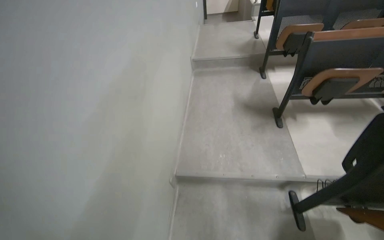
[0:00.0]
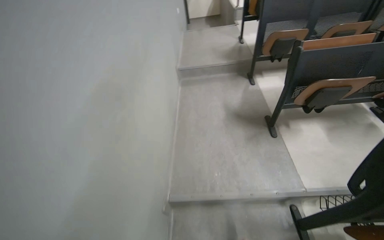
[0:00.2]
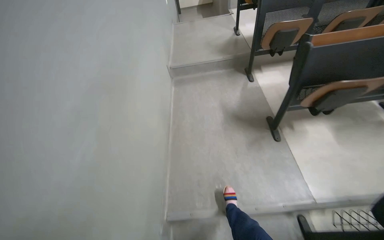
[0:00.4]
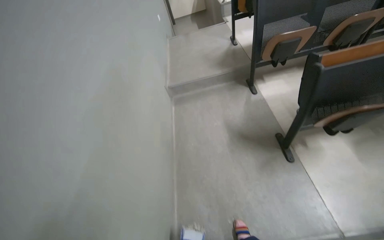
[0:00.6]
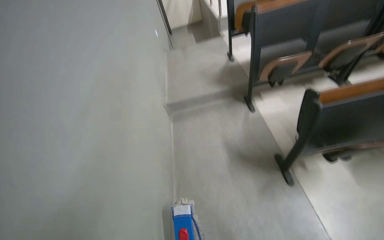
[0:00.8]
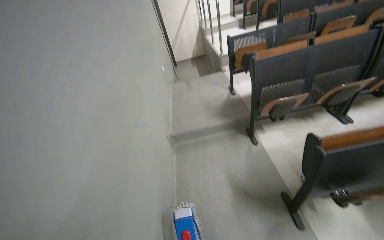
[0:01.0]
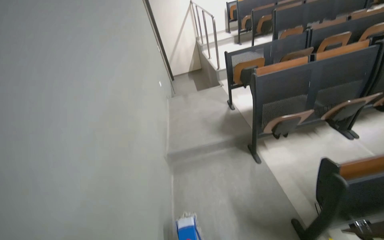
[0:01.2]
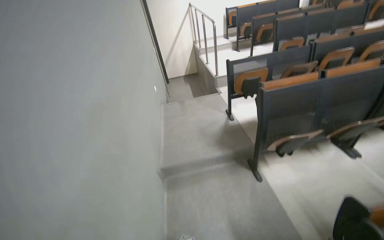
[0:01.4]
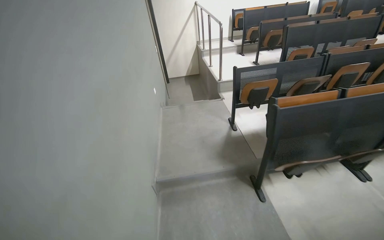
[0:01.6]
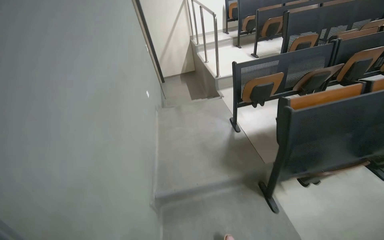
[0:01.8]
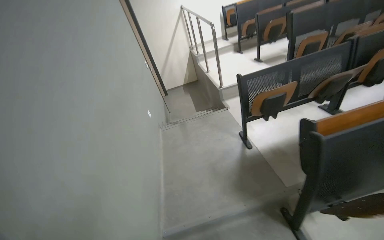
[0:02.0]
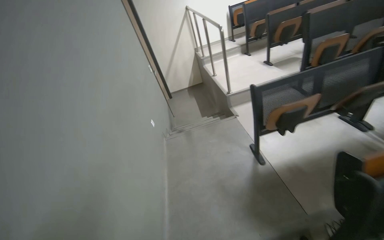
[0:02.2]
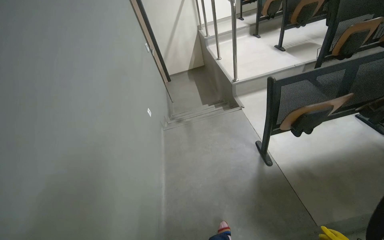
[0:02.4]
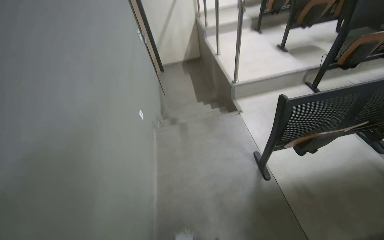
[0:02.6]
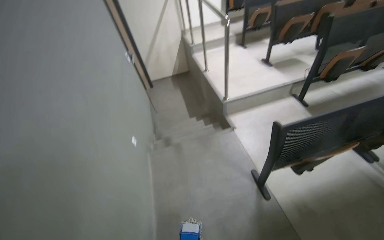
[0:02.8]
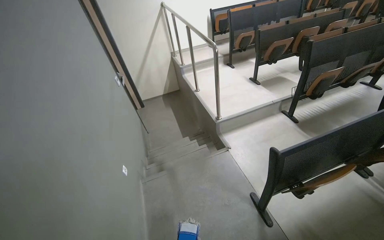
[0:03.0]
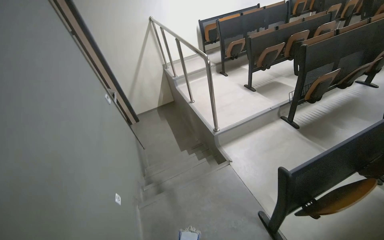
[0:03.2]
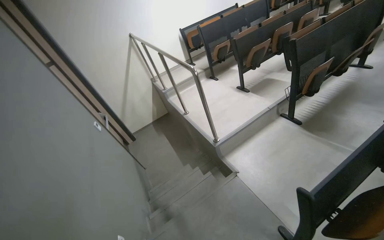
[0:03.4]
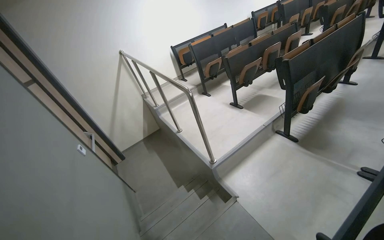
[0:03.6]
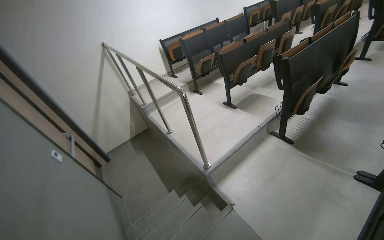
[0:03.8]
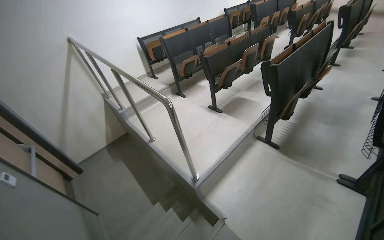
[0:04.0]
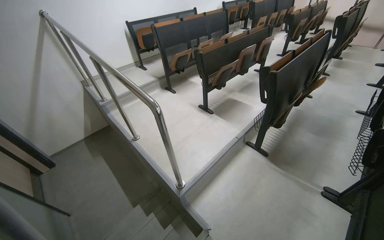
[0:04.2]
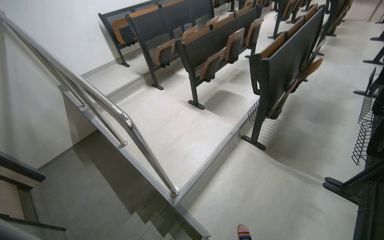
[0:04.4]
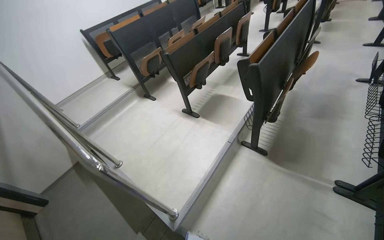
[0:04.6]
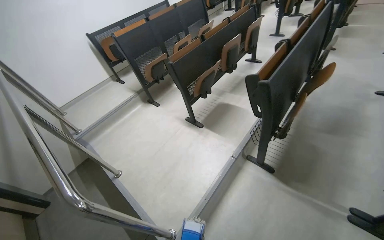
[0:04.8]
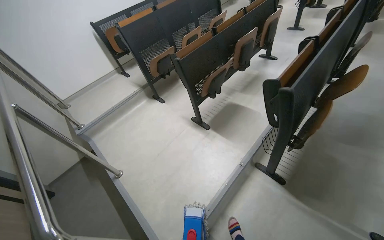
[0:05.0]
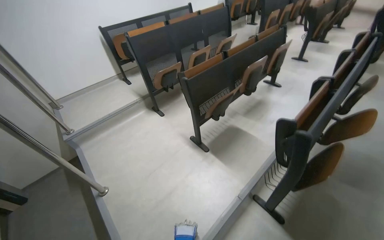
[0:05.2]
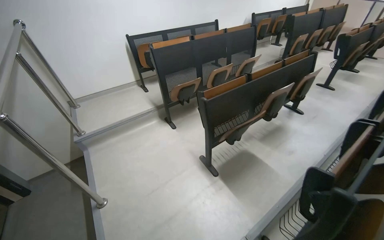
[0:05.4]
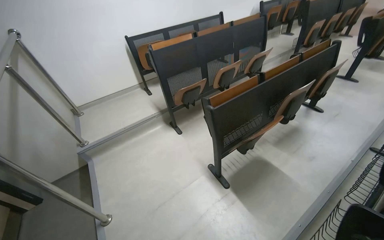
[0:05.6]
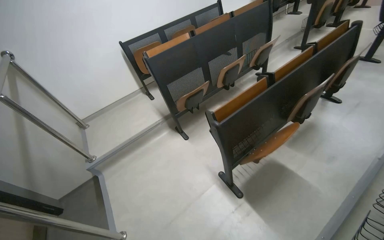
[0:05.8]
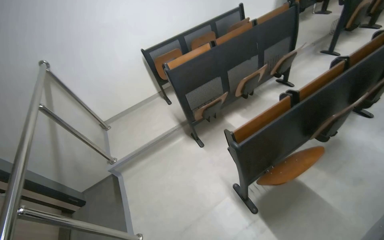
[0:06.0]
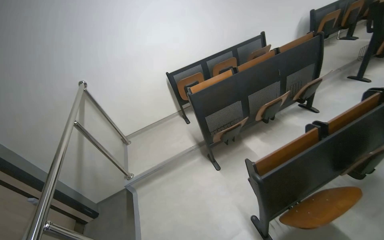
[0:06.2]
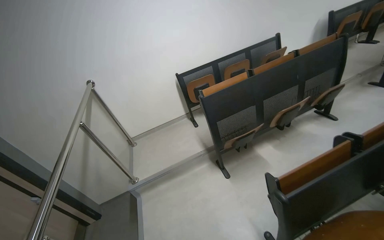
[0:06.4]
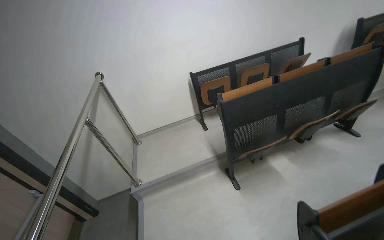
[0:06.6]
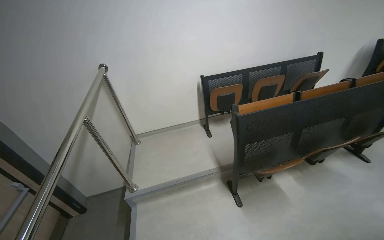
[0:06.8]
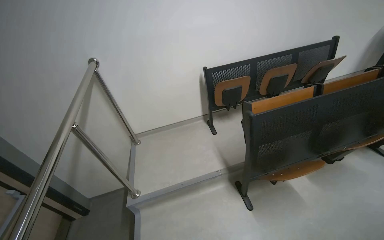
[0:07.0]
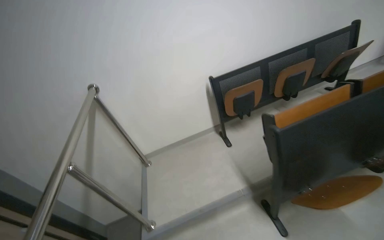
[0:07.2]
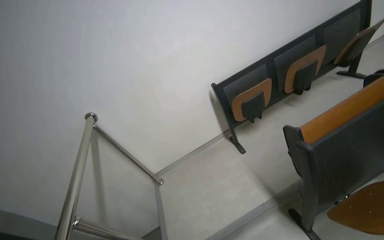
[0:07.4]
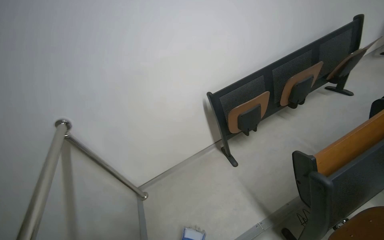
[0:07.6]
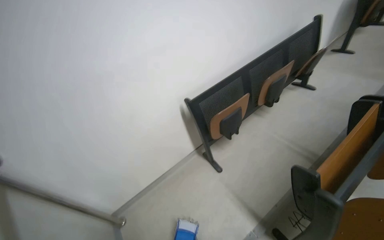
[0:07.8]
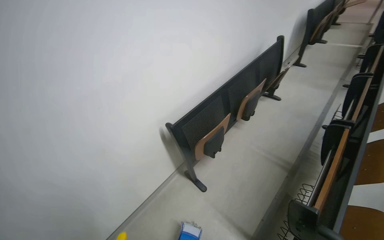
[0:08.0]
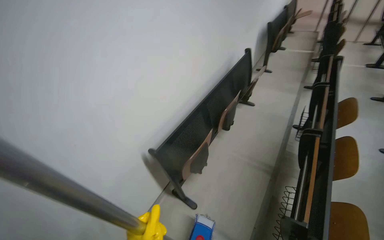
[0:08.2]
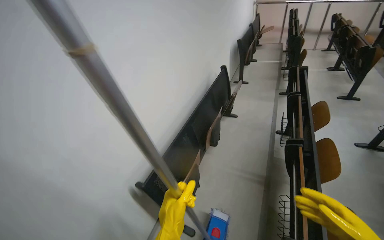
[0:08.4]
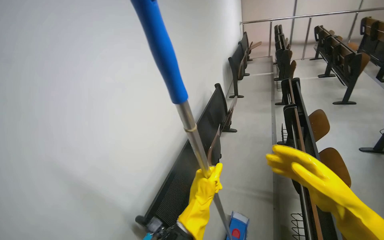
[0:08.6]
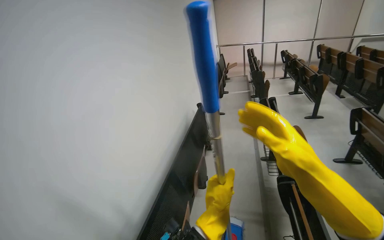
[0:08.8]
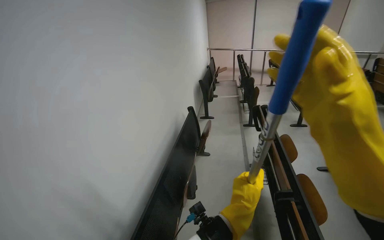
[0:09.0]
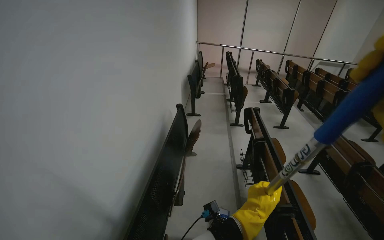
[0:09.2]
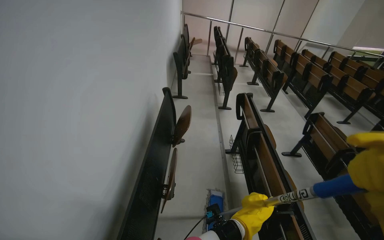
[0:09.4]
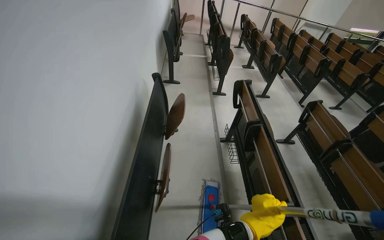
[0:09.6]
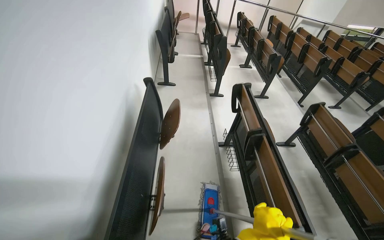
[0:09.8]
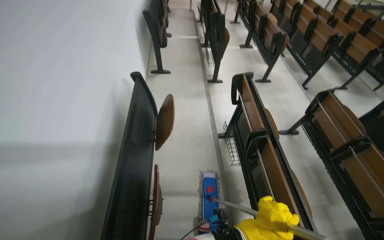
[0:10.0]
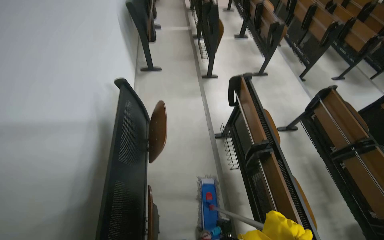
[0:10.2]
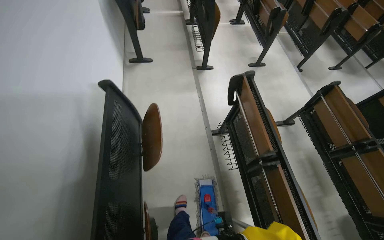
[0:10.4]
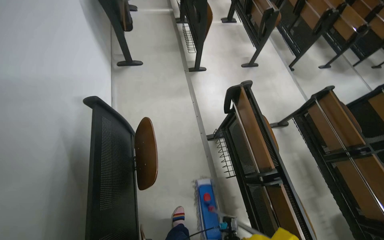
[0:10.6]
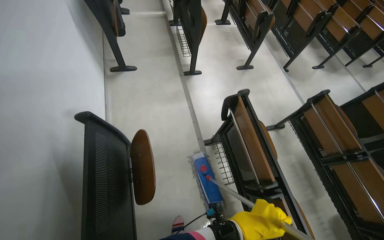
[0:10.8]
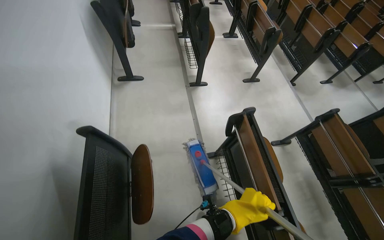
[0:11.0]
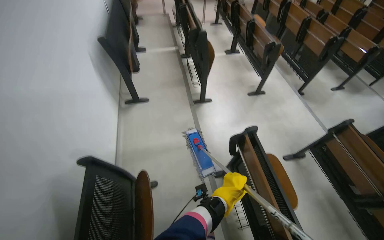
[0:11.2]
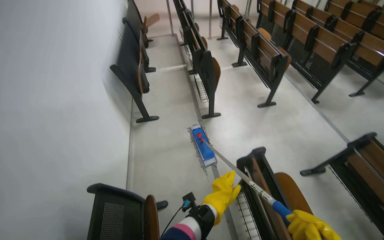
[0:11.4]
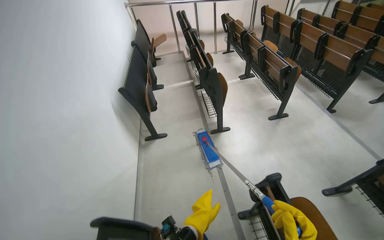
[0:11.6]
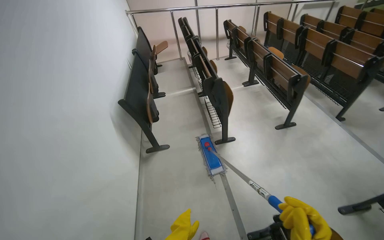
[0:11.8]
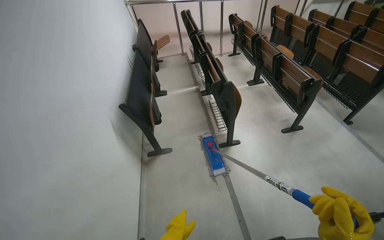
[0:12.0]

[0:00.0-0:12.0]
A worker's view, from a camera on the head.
Job: mopping floor.
The whole recording: Mopping lecture hall floor. The worker mops the floor of the lecture hall, moving between rows of seats.
0:00.0 to 0:01.6: The head travels approximately 1.5 m. The view tips upward by about 15 degrees.
0:01.6 to 0:03.0: The camera is carried some 1.5 m.
0:03.0 to 0:04.4: The camera is carried about 1 m. The wearer looks about 30 degrees further to the right.
0:04.4 to 0:06.0: The head travels roughly 1.5 m. The view pans to the left by some 20 degrees.
0:06.0 to 0:07.6: The camera travels about 1 m.
0:07.6 to 0:09.0: The wearer moves about 70 cm. The wearer looks roughly 55 degrees further to the right. The wearer looks roughly 15 degrees further upward.
0:09.0 to 0:10.4: The camera travels some 1 m. The view swings about 25 degrees to the right. The camera pitches downward, by some 35 degrees.
0:10.4 to 0:12.0: The camera is carried roughly 80 cm. The wearer looks about 15 degrees further upward.

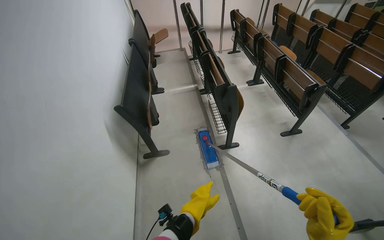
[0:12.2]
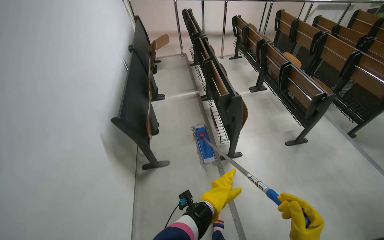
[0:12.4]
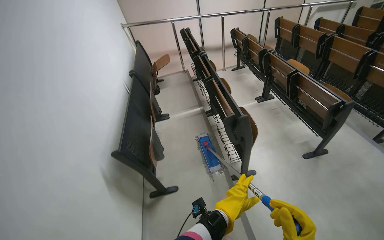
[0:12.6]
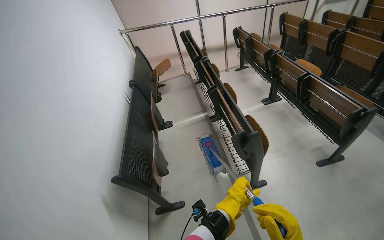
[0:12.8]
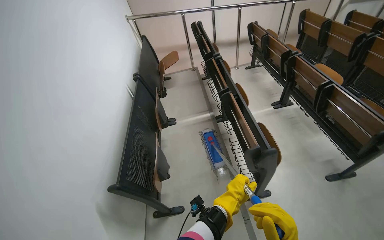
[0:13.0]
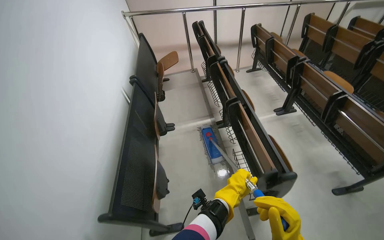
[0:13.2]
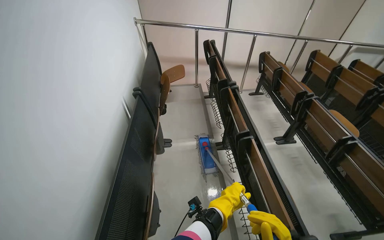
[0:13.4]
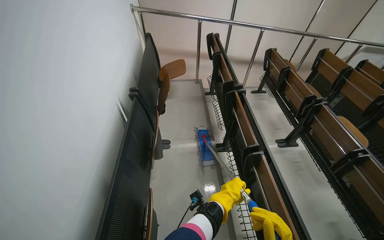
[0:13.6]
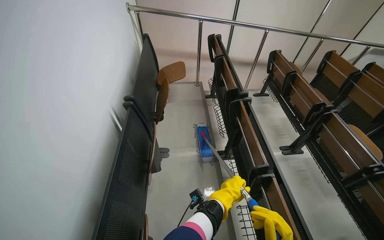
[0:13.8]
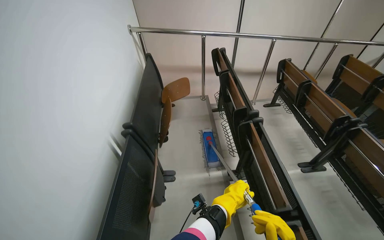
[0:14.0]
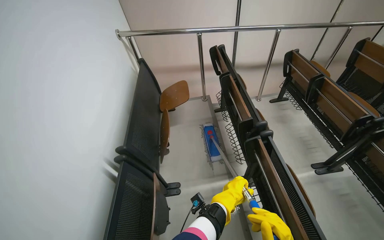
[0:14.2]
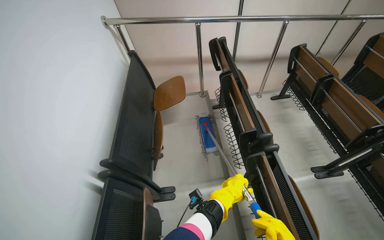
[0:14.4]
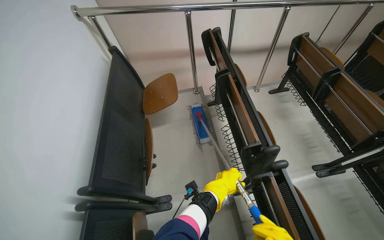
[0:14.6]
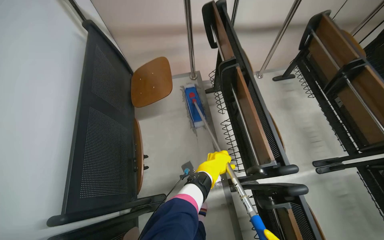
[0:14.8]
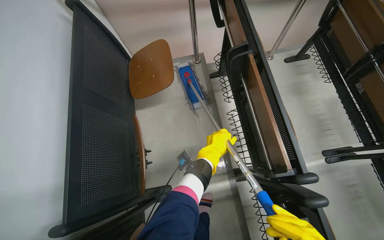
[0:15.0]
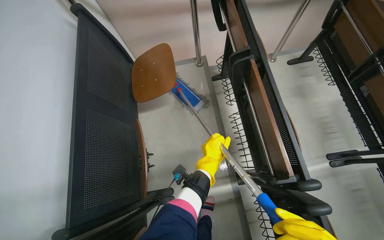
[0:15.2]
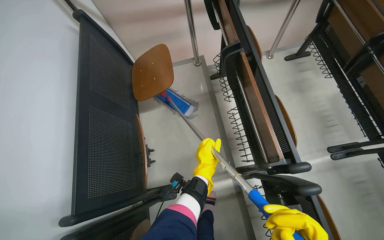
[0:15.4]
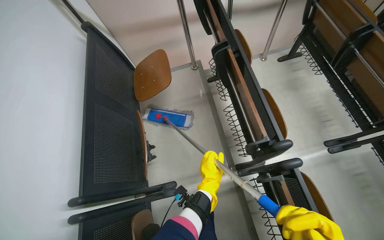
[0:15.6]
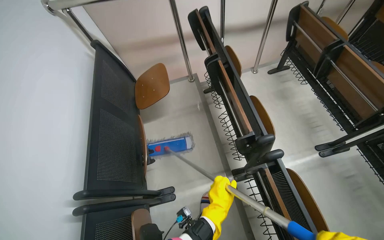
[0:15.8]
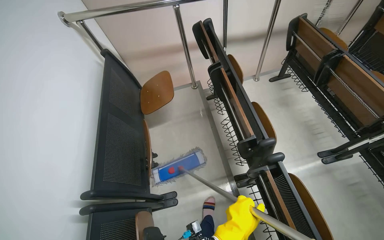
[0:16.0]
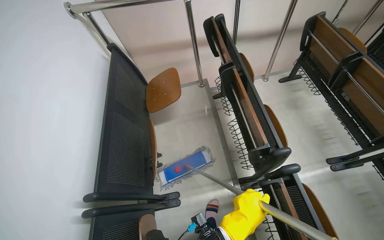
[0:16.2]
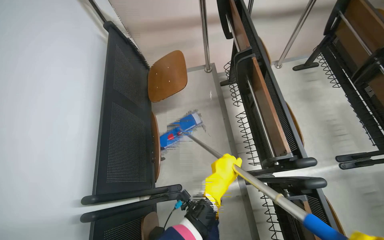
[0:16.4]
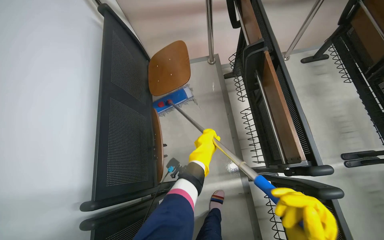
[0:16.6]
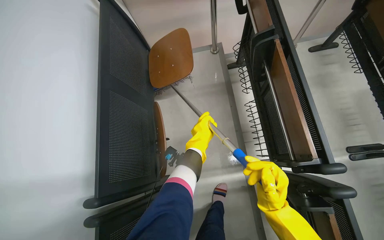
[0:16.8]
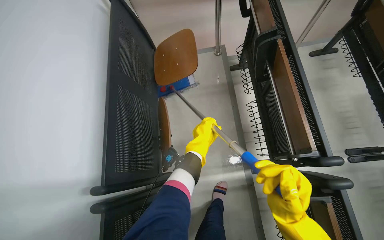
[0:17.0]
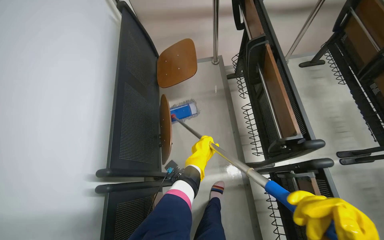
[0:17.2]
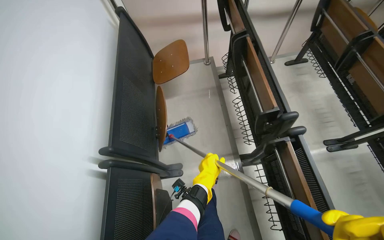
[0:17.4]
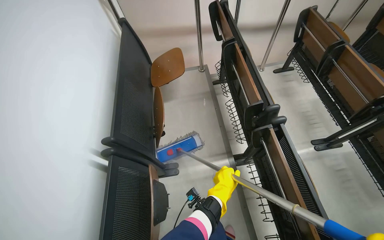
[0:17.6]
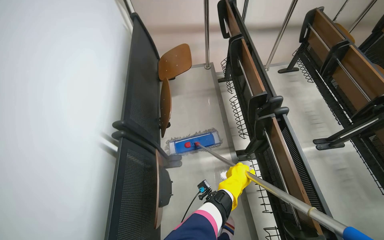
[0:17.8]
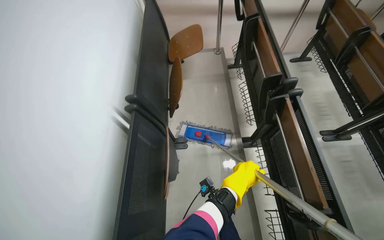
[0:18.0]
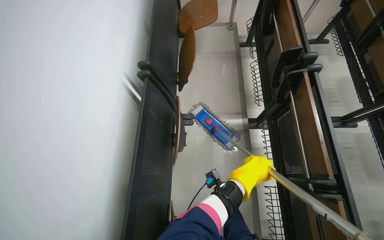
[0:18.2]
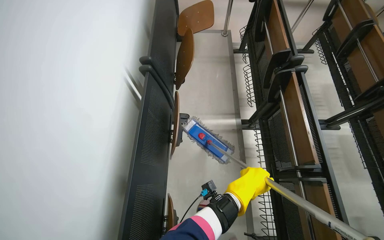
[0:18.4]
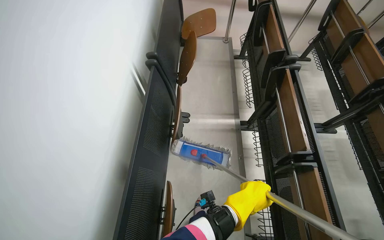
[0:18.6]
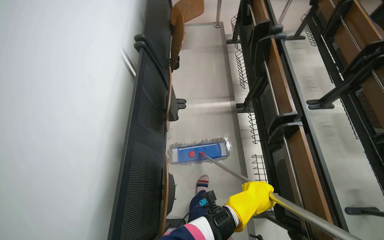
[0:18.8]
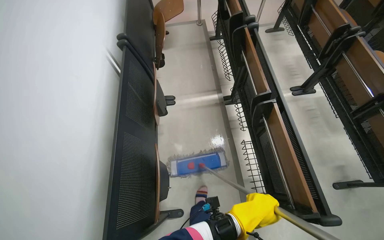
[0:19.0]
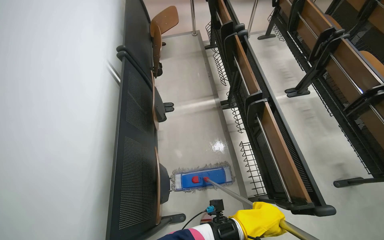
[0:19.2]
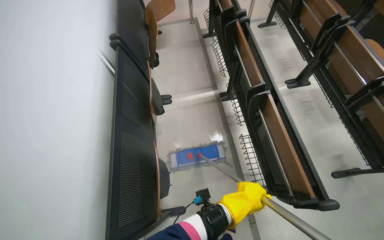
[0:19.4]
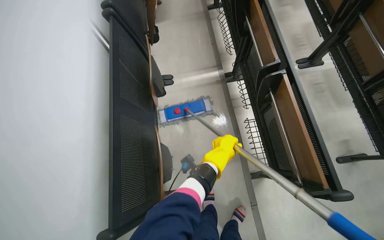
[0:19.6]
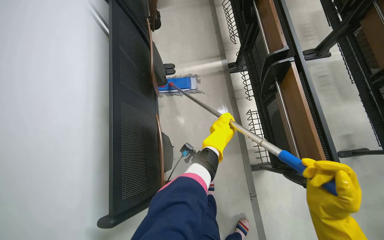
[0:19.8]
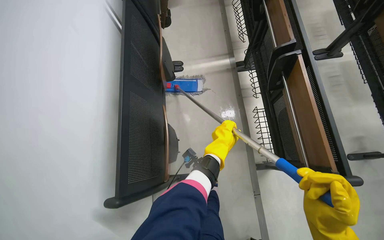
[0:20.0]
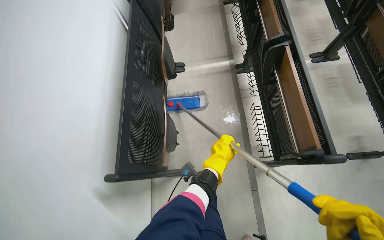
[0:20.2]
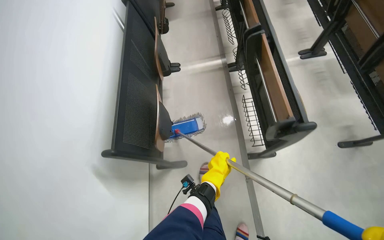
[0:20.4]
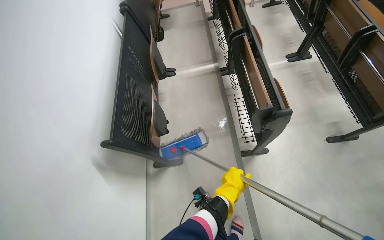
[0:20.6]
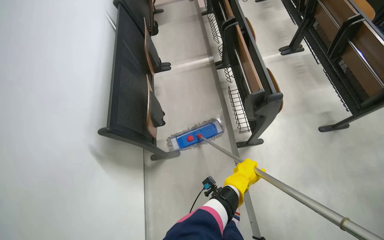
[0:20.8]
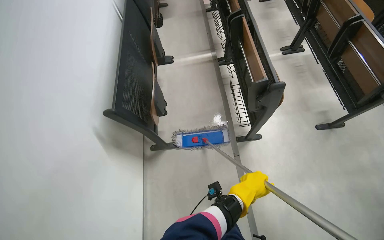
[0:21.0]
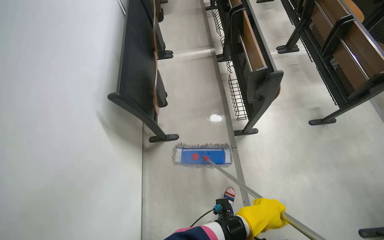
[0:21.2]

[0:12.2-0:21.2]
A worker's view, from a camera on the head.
Job: mopping floor.
The whole recording: Mopping lecture hall floor. The worker mops the floor of the lecture hall, moving between rows of seats.
0:12.2 to 0:13.8: The camera travels some 1 m.
0:13.8 to 0:15.2: The wearer moves about 1 m. The view tilts approximately 20 degrees downward.
0:15.2 to 0:16.6: The left hand reaches some 30 cm down the picture, then returns.
0:16.6 to 0:18.2: The camera is carried roughly 70 cm.
0:19.8 to 0:21.2: The camera is carried about 40 cm.
